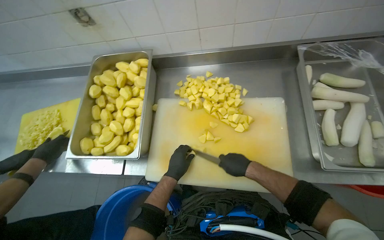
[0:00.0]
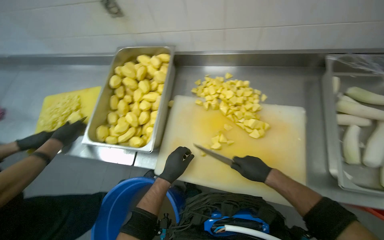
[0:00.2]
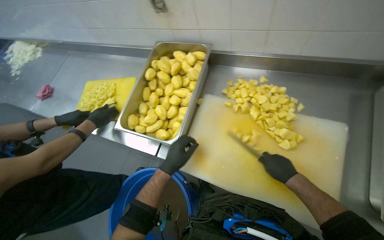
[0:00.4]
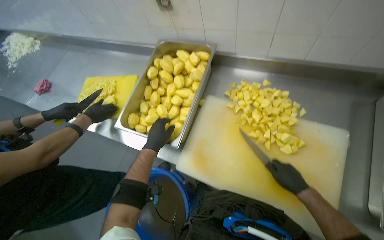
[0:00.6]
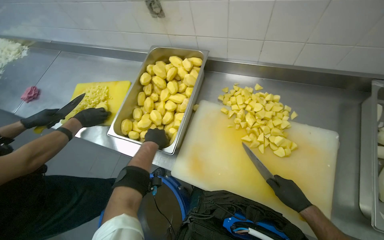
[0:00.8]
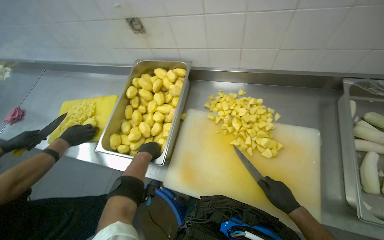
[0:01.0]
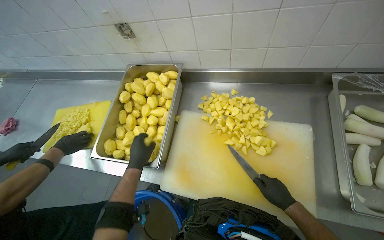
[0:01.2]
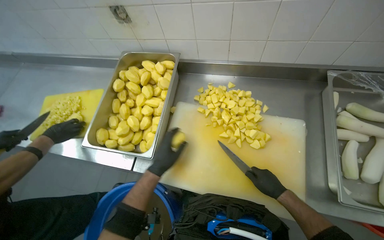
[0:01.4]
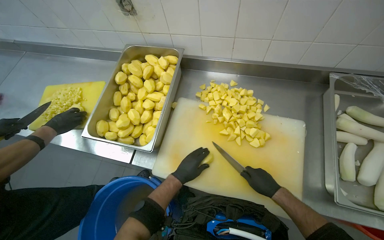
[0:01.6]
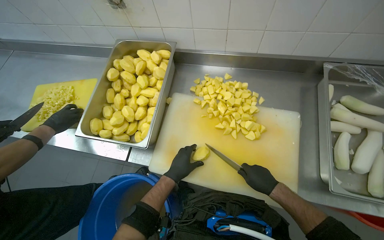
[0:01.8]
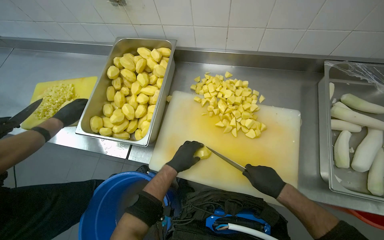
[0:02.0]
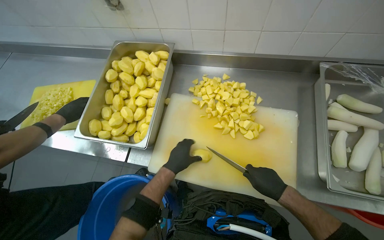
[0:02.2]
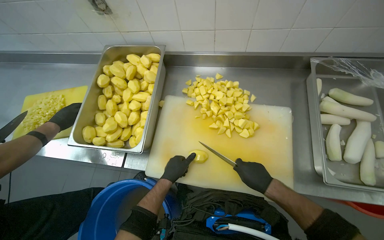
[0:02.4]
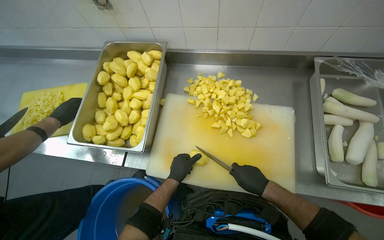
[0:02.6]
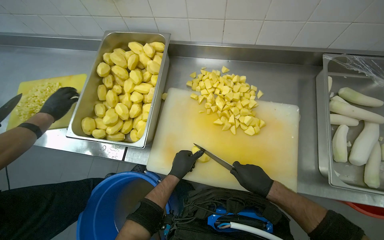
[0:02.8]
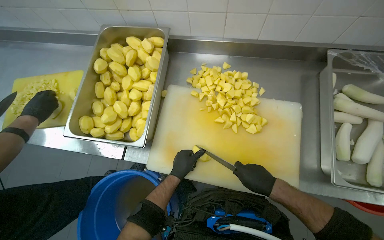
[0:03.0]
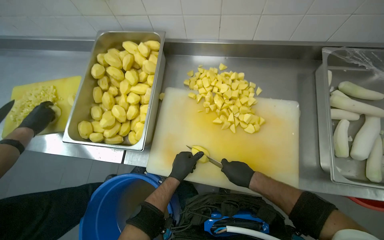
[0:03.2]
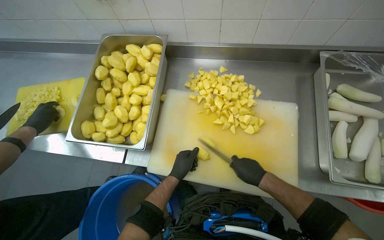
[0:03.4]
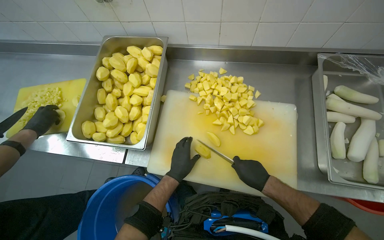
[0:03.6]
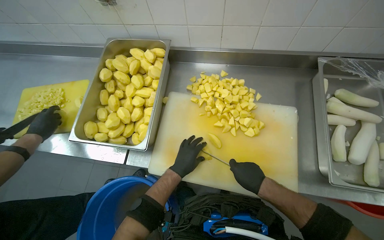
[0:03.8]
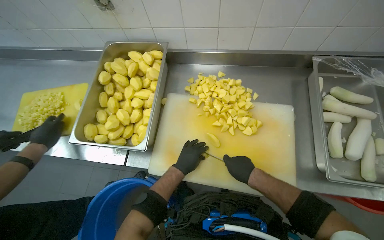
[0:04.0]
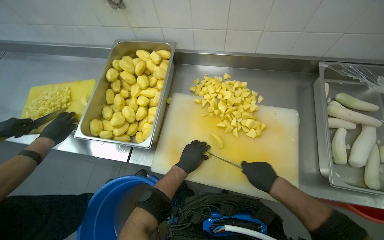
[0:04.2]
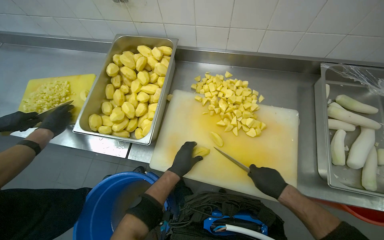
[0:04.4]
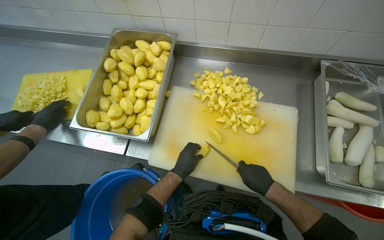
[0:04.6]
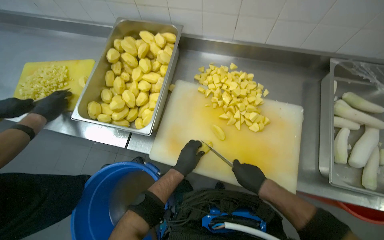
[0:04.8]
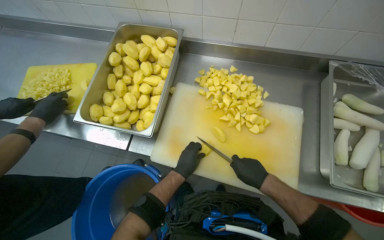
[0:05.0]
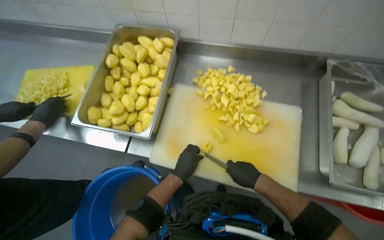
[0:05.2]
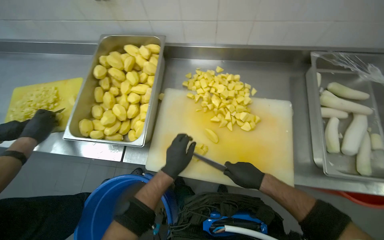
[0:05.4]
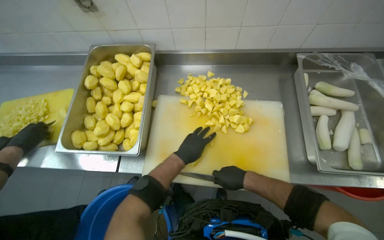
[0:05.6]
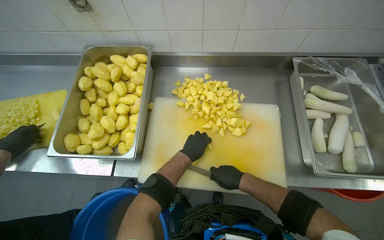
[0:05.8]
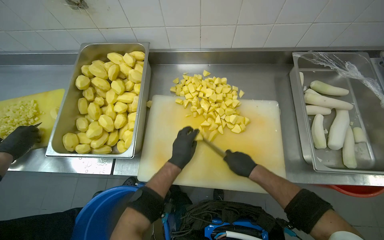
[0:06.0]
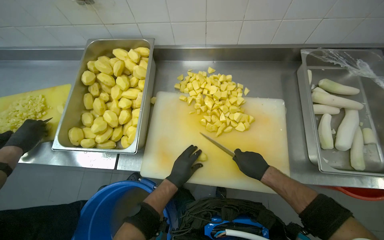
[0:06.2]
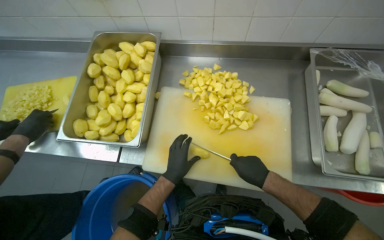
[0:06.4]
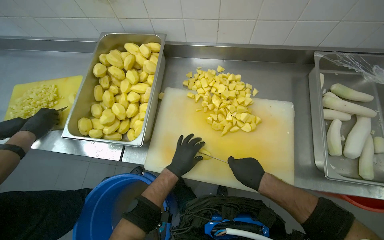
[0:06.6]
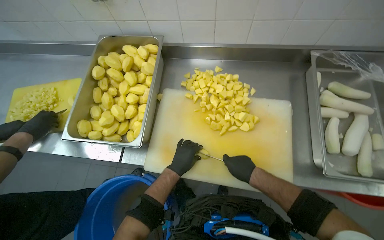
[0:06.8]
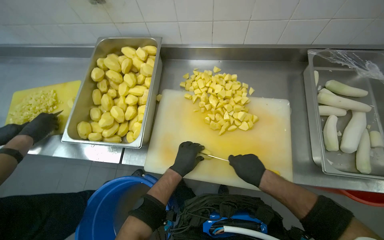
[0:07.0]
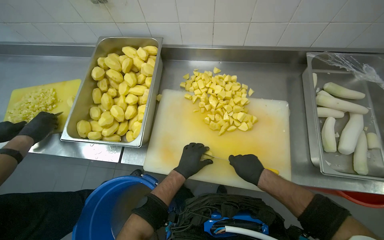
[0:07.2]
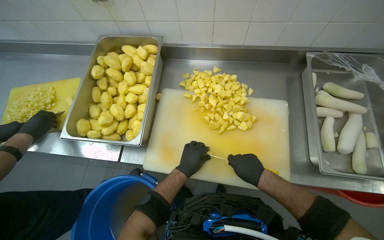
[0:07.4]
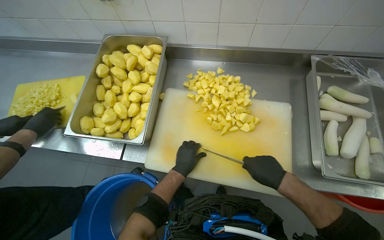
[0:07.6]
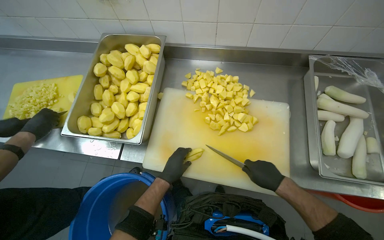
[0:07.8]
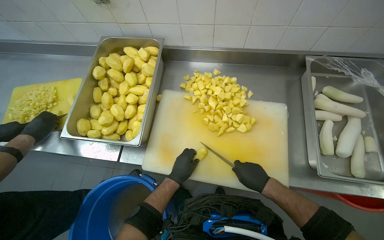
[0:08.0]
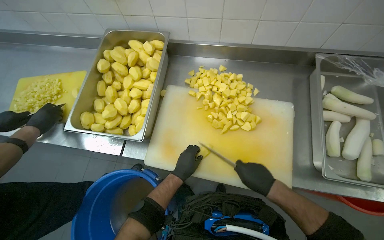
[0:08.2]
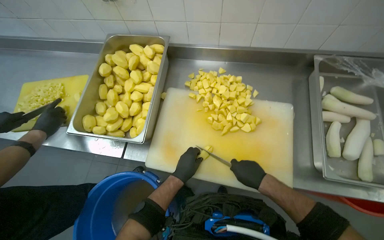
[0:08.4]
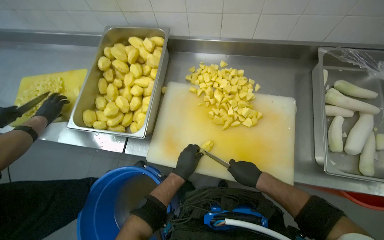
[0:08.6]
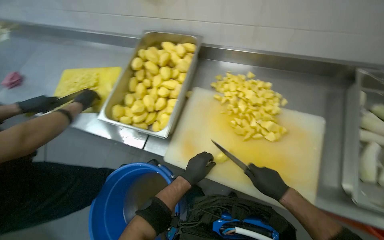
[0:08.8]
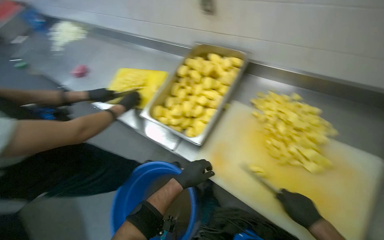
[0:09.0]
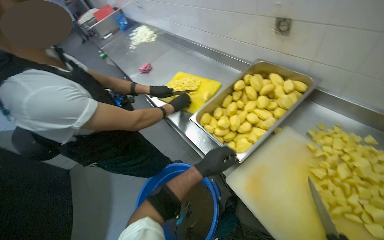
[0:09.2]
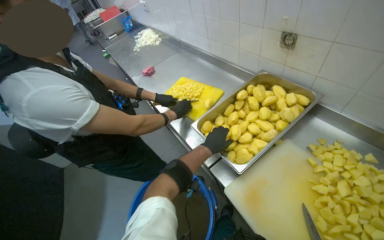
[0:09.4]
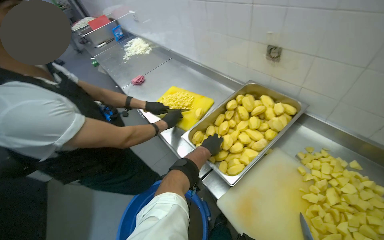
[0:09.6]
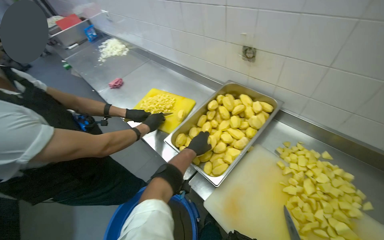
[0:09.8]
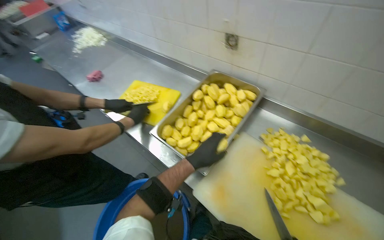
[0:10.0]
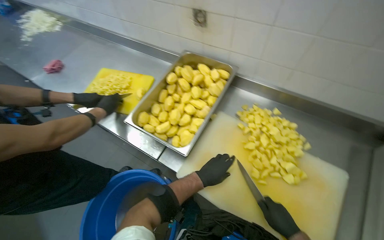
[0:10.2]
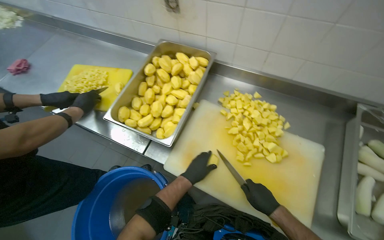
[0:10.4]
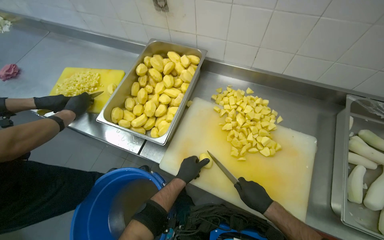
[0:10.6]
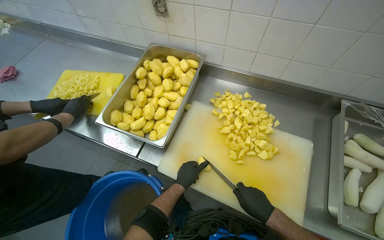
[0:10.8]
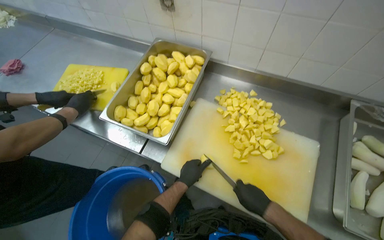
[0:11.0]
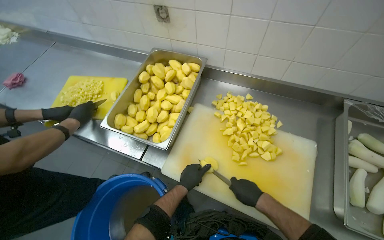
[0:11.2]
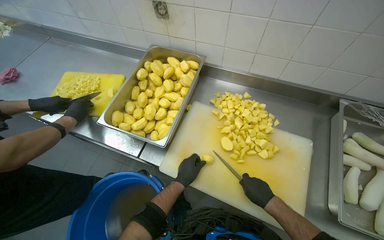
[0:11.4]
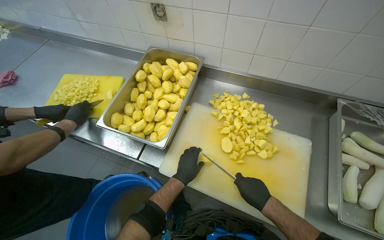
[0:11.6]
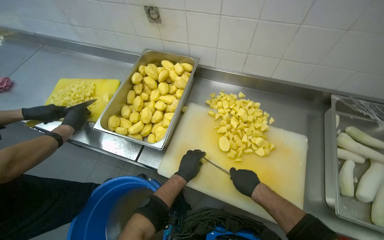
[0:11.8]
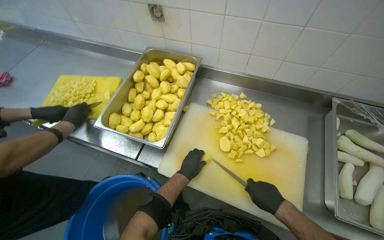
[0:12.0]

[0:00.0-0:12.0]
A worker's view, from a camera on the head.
Job: preparing food.
The whole recording: Cutting potatoes on board. The worker cuts potatoes into small pieces on a white cutting board.
0:03.0 to 0:04.4: The hands make small movements and keep their place.
0:06.0 to 0:07.6: The hands make small movements and keep their place.
0:07.6 to 0:09.0: The wearer's head swings roughly 25 degrees to the left.

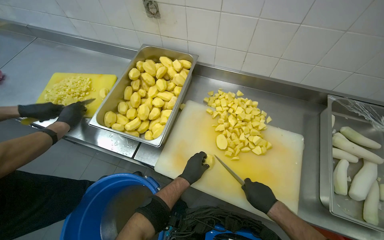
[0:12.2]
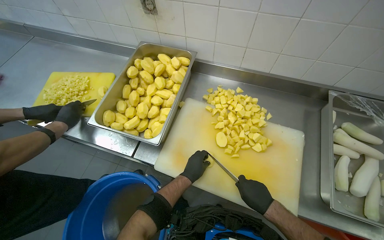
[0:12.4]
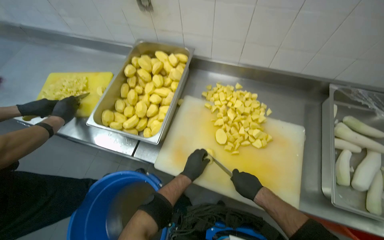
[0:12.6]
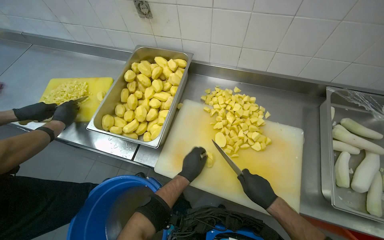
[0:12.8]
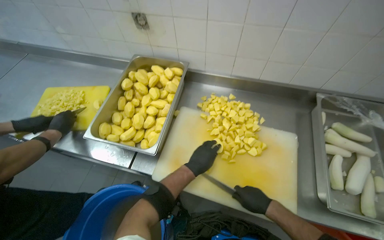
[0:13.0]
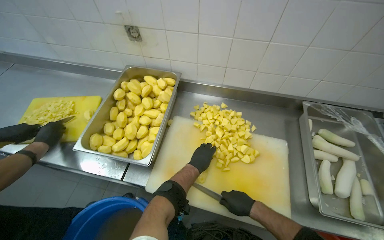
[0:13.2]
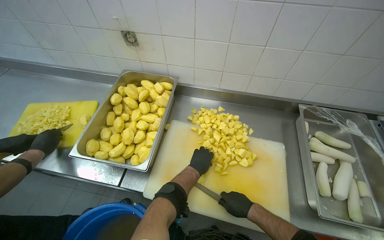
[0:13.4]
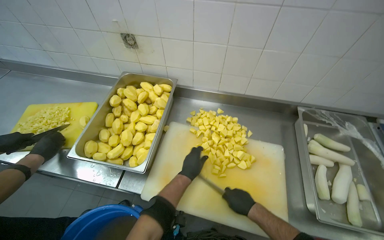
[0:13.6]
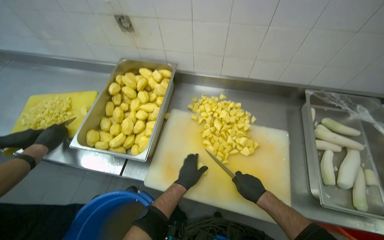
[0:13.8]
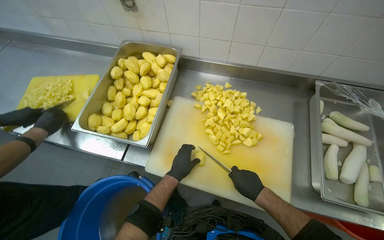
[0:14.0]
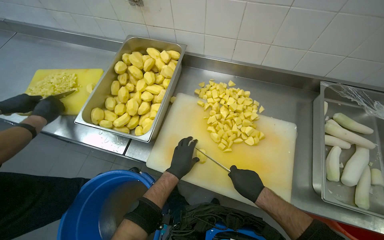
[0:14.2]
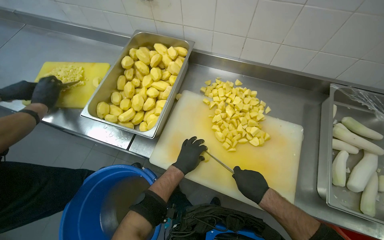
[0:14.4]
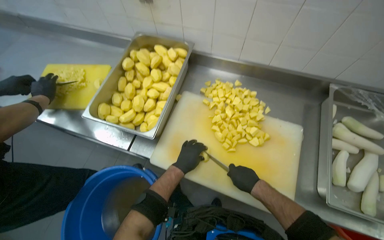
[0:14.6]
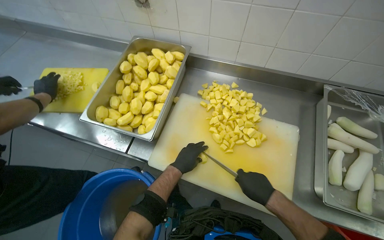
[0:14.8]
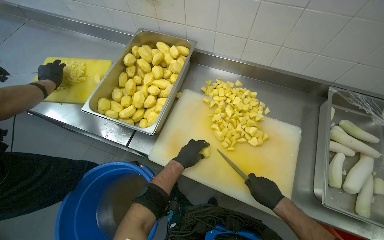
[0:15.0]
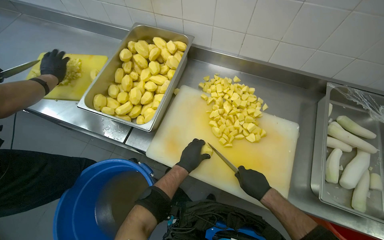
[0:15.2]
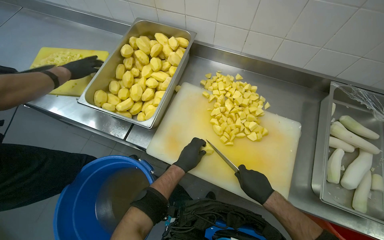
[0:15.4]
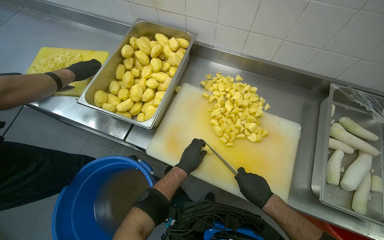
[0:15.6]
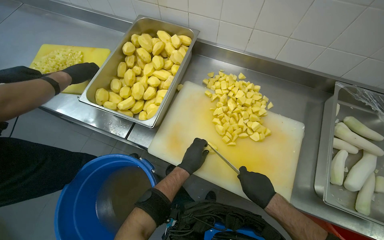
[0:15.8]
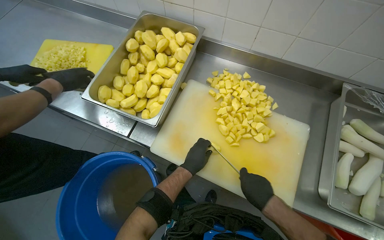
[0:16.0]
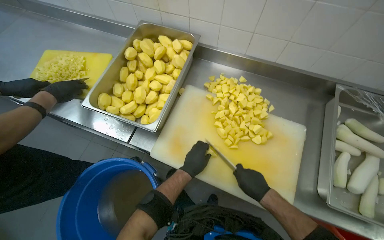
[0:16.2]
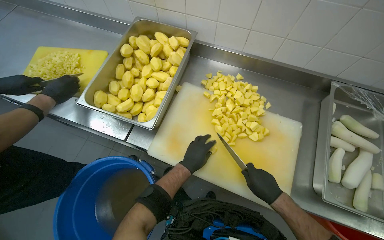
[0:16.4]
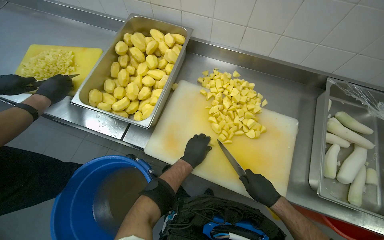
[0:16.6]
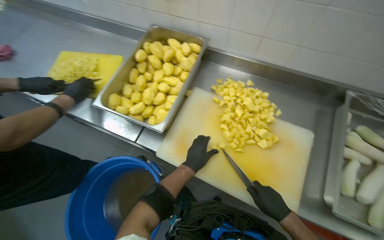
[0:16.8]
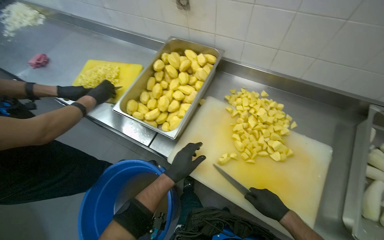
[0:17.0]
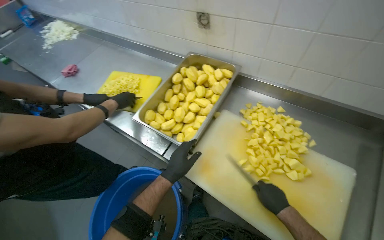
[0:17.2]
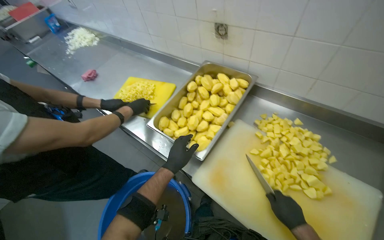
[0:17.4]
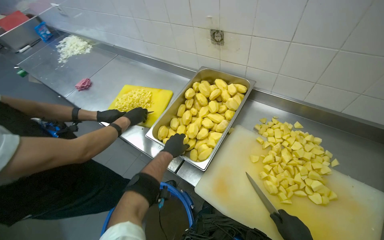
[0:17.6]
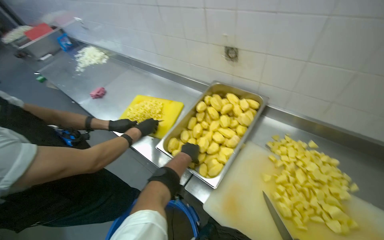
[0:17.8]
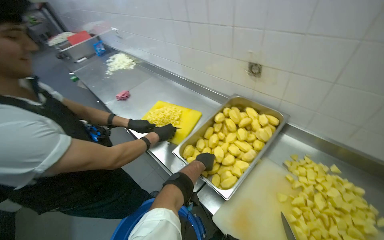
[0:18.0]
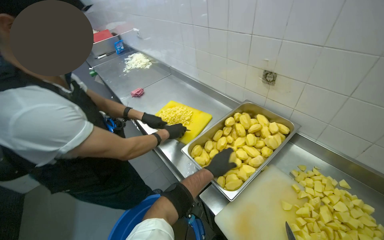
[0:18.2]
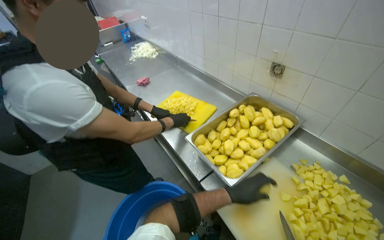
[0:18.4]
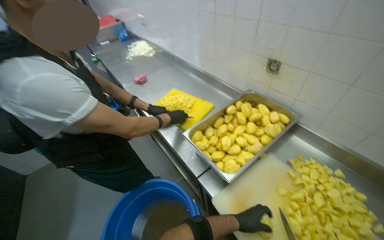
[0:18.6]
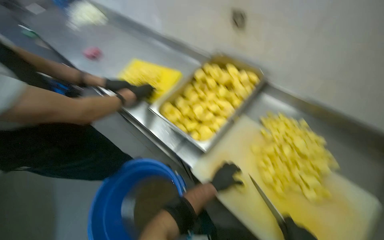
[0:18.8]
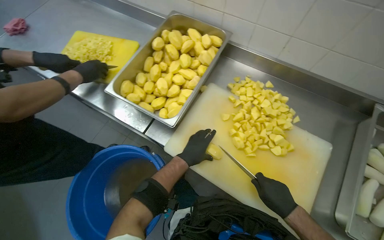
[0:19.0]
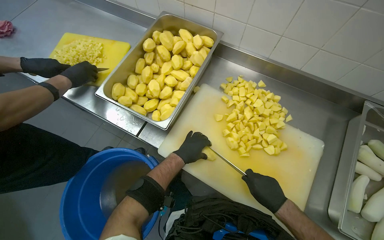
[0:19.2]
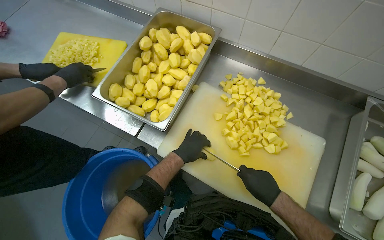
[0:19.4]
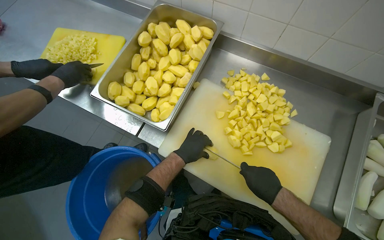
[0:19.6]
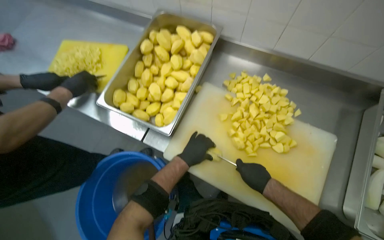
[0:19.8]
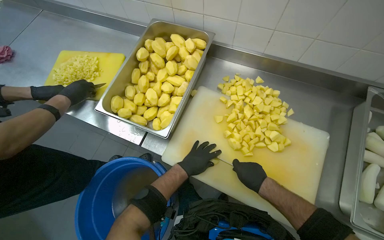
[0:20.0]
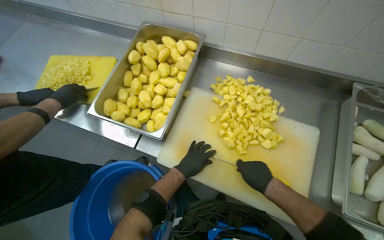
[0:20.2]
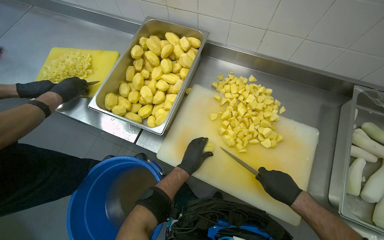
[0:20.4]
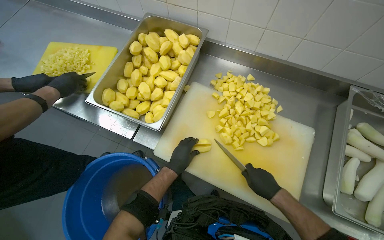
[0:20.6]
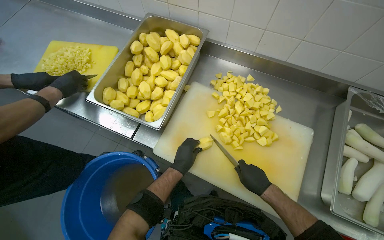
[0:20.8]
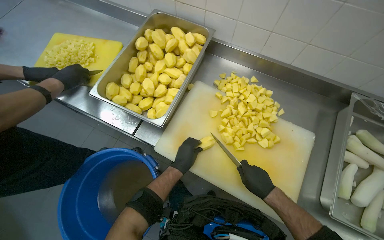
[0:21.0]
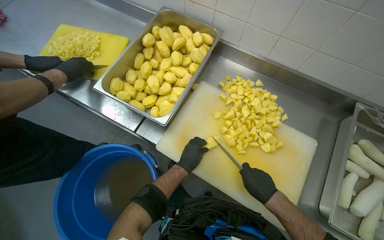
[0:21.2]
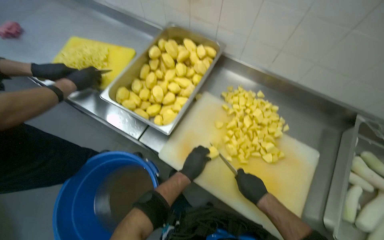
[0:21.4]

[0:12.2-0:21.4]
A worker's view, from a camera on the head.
Job: preparing food.
The whole recording: Cutting potatoes on board. The worker cuts potatoes into small pieces on a white cutting board.
0:13.8 to 0:16.8: The hands are busy where they are.
0:16.8 to 0:18.4: The wearer looks about 30 degrees further to the left. The view tilts approximately 15 degrees upward.
0:18.4 to 0:19.8: The head rotates approximately 30 degrees to the right. The wearer looks about 25 degrees further downward.
